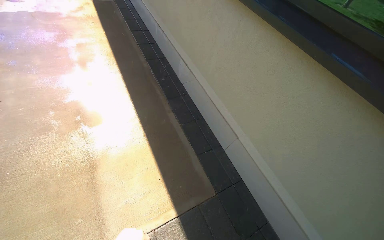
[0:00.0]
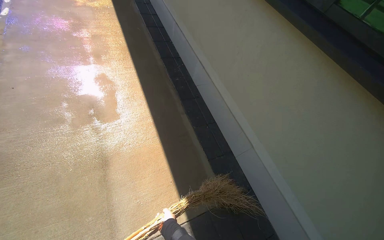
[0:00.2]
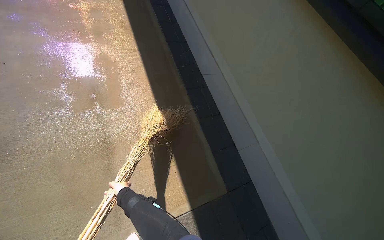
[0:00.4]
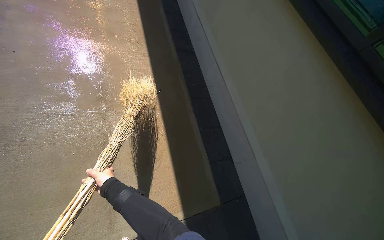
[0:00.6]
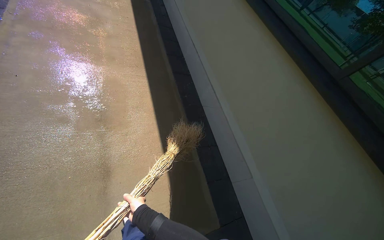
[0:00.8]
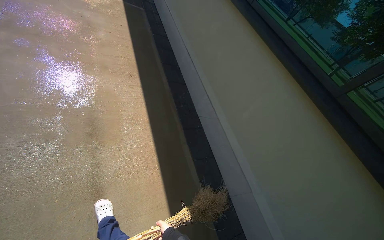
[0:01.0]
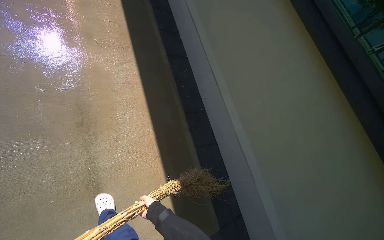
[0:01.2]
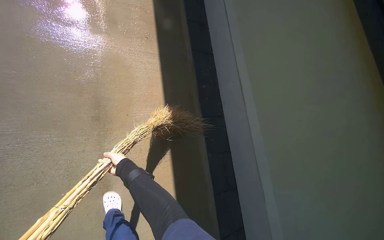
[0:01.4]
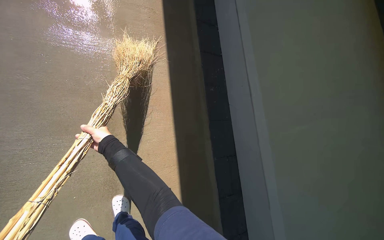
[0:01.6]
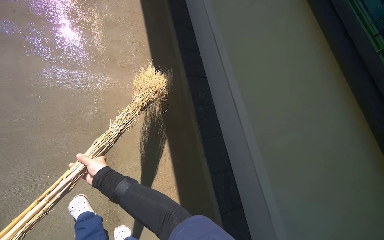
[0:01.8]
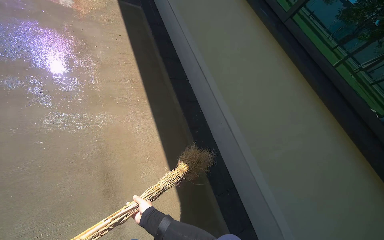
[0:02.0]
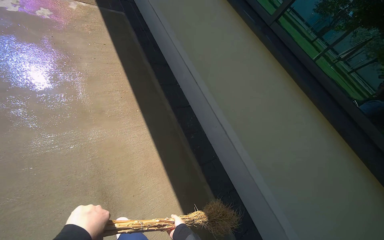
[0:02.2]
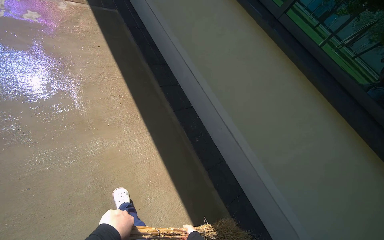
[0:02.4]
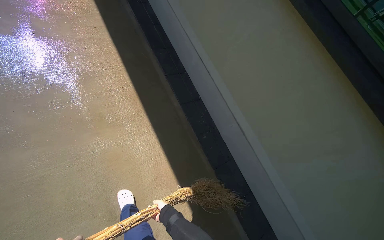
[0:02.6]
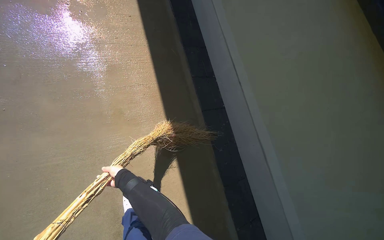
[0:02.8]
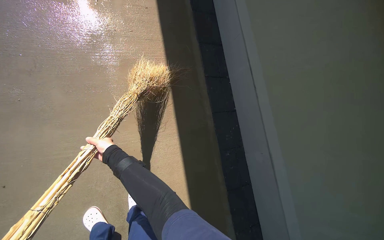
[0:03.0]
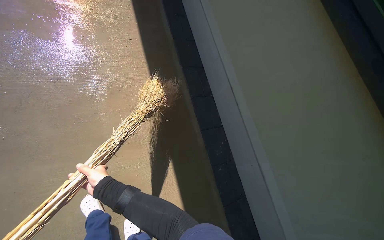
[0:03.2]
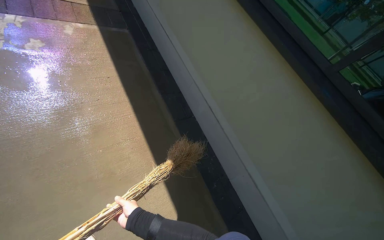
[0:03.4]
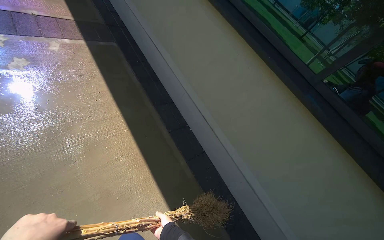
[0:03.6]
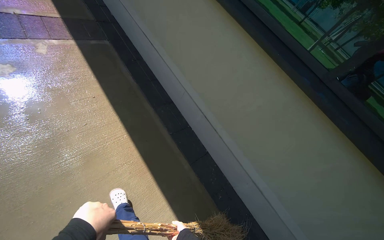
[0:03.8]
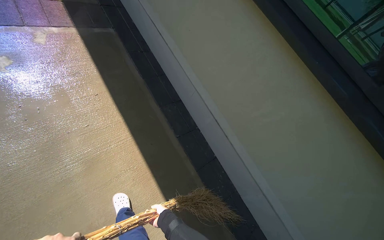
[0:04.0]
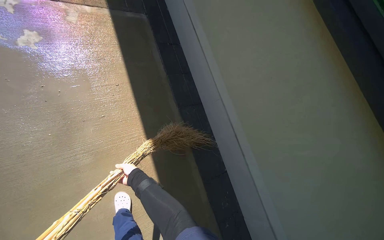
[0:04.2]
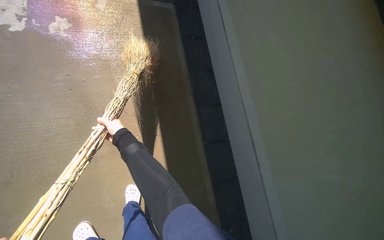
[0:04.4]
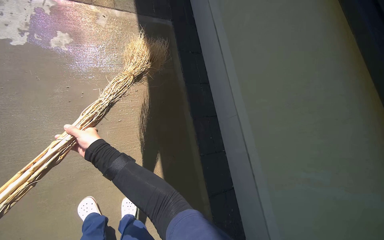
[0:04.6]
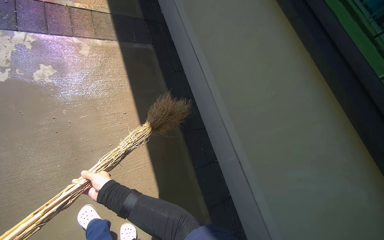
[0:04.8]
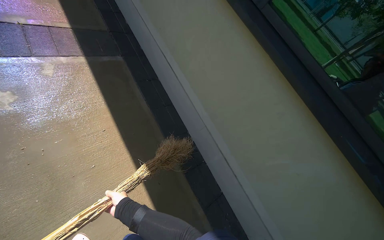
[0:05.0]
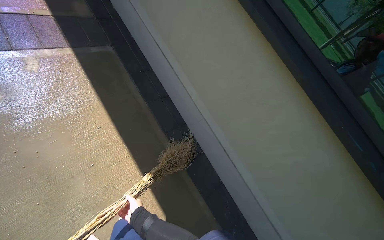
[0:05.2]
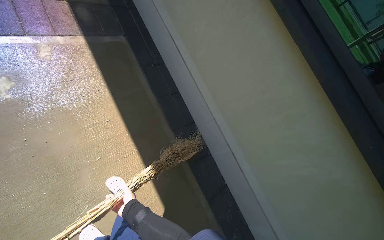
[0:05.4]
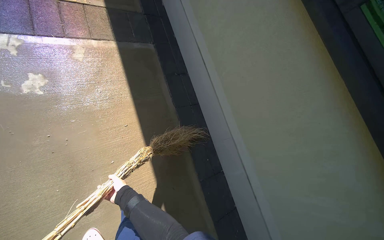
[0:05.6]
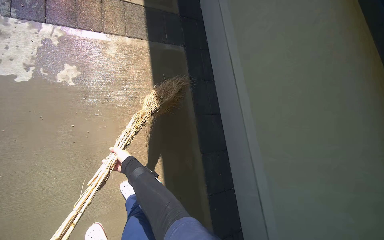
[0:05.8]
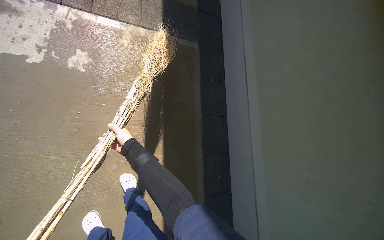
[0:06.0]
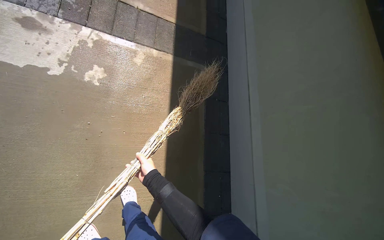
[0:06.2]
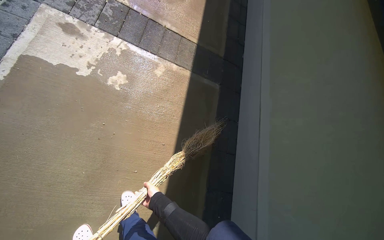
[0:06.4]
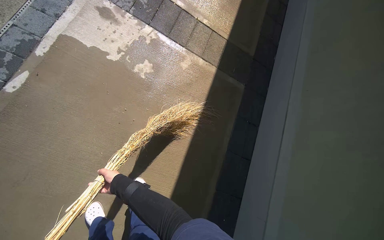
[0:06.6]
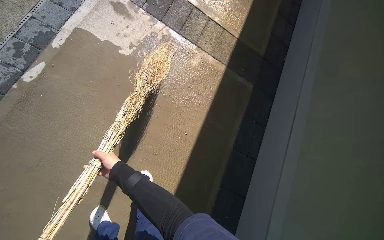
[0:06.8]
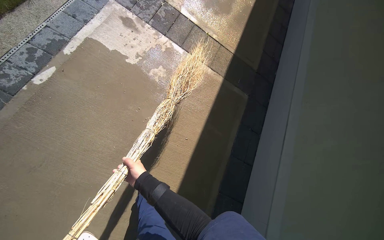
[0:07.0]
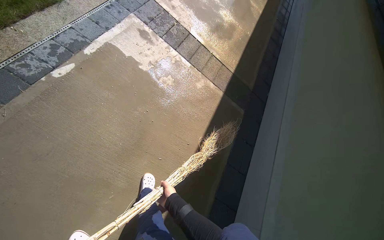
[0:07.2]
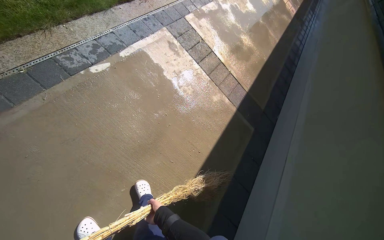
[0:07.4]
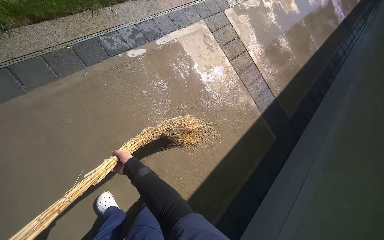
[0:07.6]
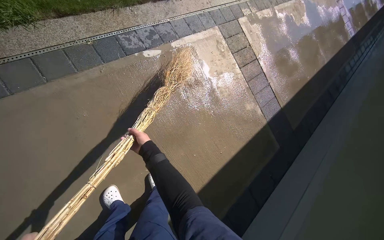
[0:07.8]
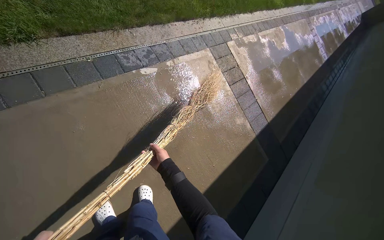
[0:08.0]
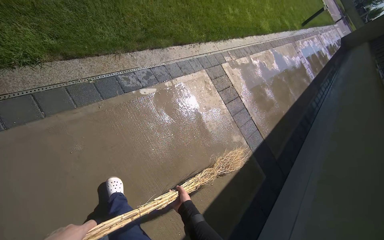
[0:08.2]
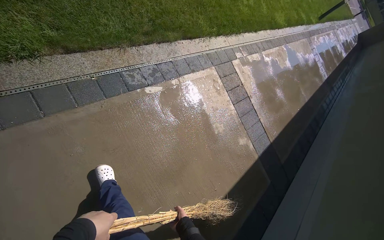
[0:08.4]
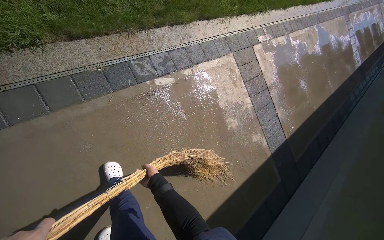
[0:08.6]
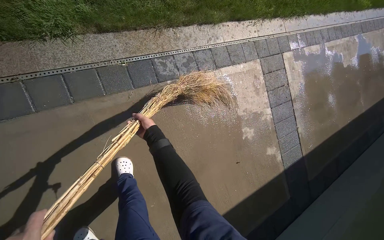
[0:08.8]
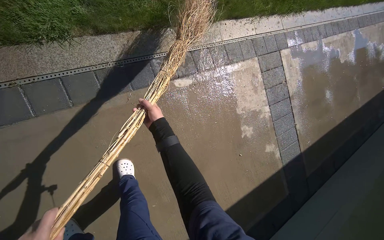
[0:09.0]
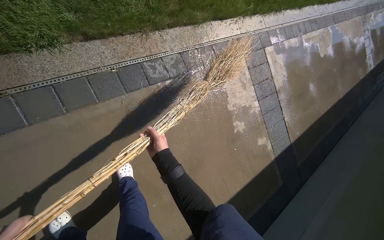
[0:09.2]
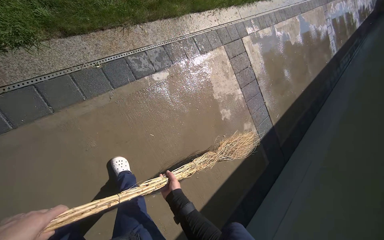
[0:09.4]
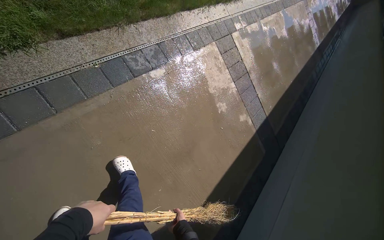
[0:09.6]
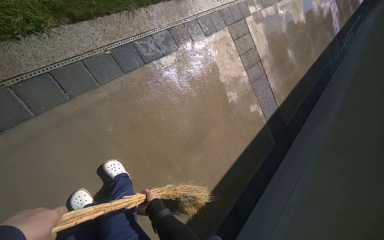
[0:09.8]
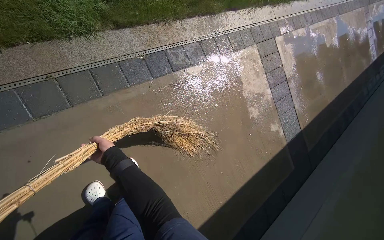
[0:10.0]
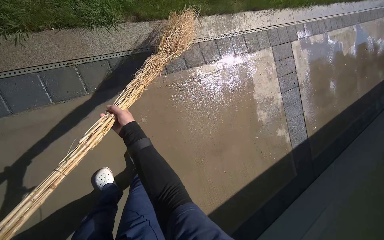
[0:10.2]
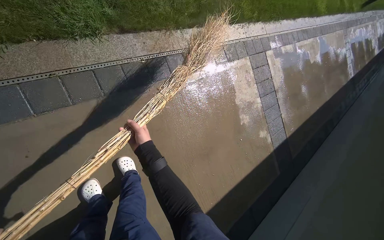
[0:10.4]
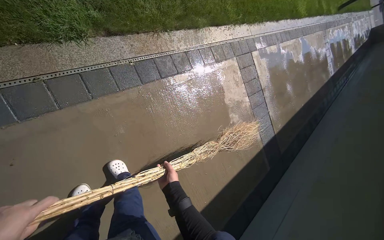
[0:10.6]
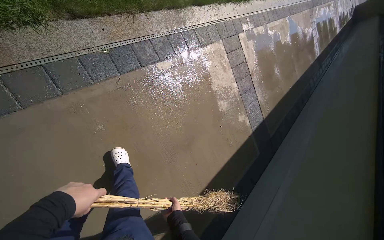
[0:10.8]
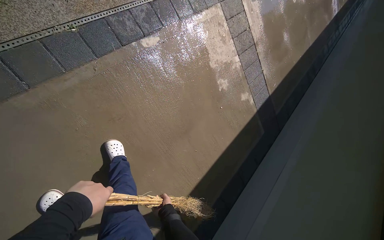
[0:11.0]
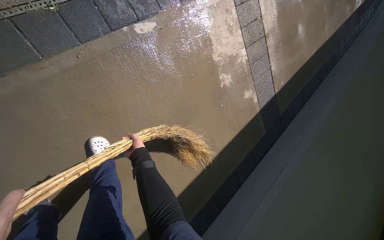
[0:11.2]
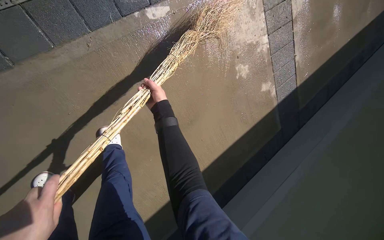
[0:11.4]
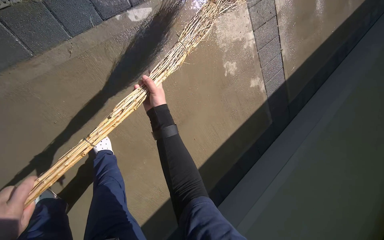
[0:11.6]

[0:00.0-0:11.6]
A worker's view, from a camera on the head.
Job: sweeping floor.
The whole recording: Sweeping concrete ground. The worker sweeps the wet concrete ground with a broom.
0:00.0 to 0:01.4: The wearer moves some 90 cm. The wearer looks roughly 15 degrees further downward.
0:01.4 to 0:02.8: The camera is carried approximately 80 cm.
0:02.8 to 0:04.4: The wearer moves some 70 cm.
0:04.4 to 0:05.8: The camera is carried some 50 cm.
0:05.8 to 0:07.2: The head travels some 40 cm. The view tilts roughly 20 degrees upward. The scene turns approximately 35 degrees clockwise in the picture.
0:07.2 to 0:08.8: The wearer moves about 60 cm. The scene turns approximately 35 degrees clockwise in the picture.
0:10.2 to 0:11.6: The wearer moves approximately 50 cm. The view tips downward by roughly 20 degrees.

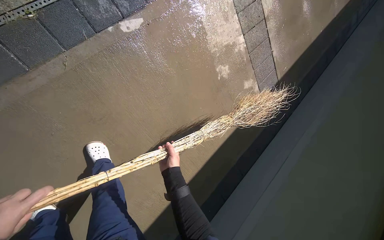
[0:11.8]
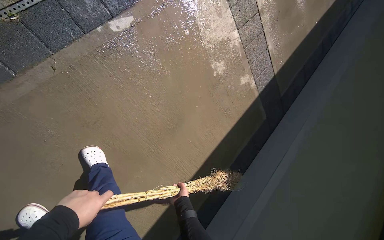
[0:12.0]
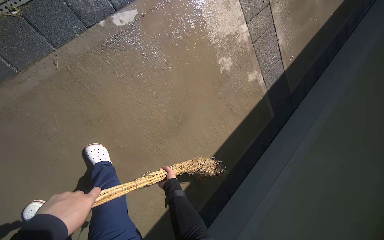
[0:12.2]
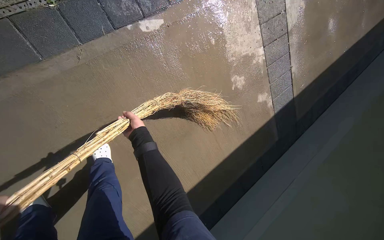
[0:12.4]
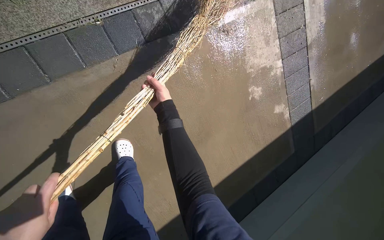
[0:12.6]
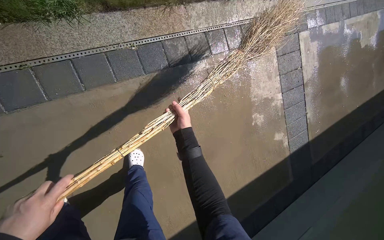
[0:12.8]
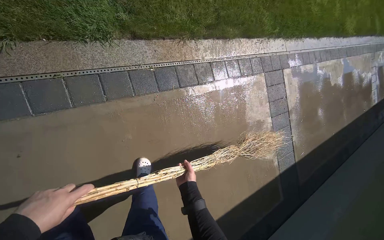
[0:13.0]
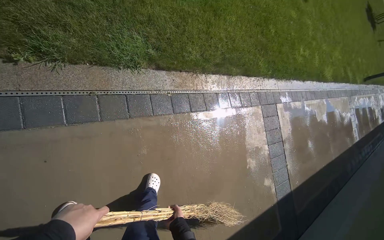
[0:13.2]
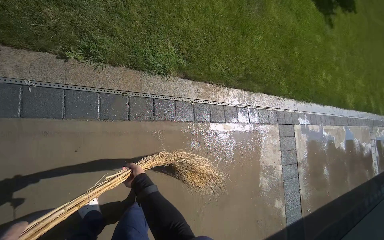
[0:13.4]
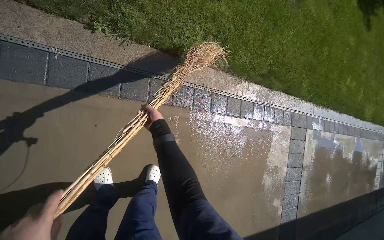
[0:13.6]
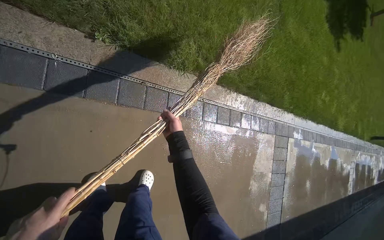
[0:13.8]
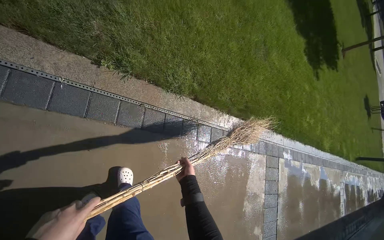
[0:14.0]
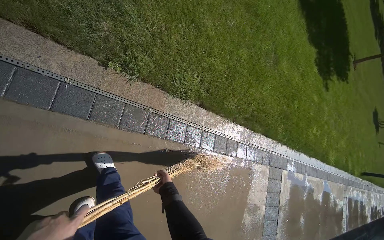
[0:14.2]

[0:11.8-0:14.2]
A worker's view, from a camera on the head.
Job: sweeping floor.
The whole recording: Sweeping concrete ground. The worker sweeps the wet concrete ground with a broom.
0:11.8 to 0:13.0: The view tilts approximately 20 degrees upward.
0:13.0 to 0:14.2: The camera travels about 50 cm. The view tips upward by approximately 20 degrees.

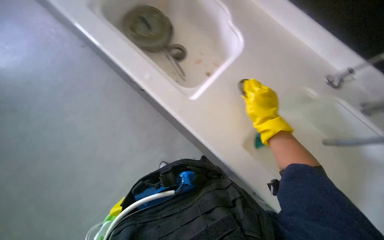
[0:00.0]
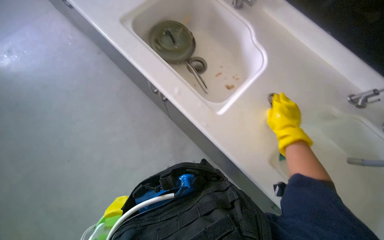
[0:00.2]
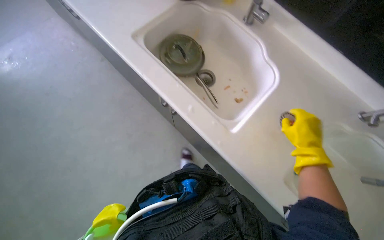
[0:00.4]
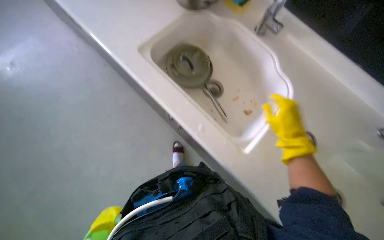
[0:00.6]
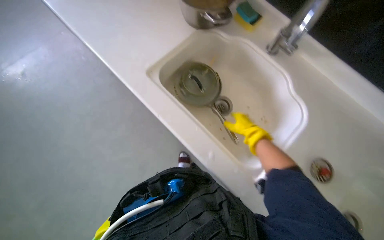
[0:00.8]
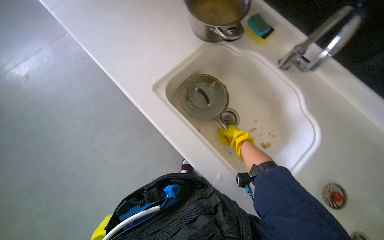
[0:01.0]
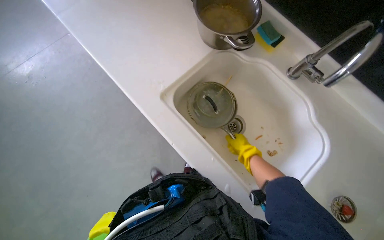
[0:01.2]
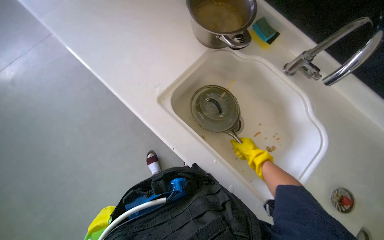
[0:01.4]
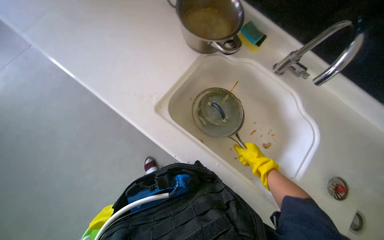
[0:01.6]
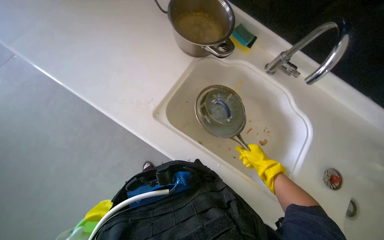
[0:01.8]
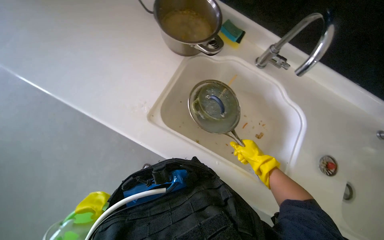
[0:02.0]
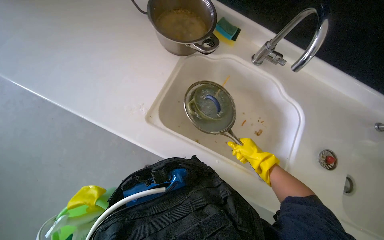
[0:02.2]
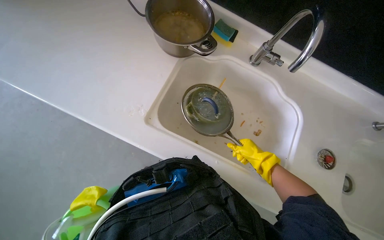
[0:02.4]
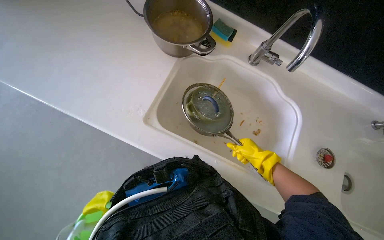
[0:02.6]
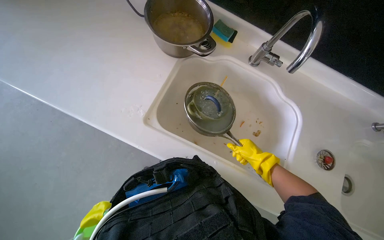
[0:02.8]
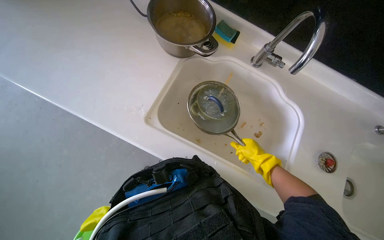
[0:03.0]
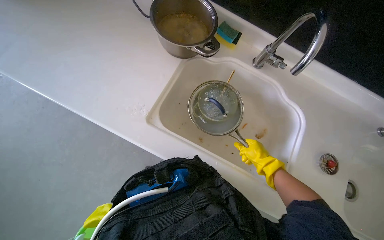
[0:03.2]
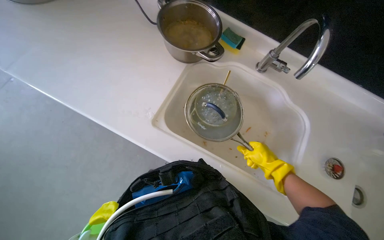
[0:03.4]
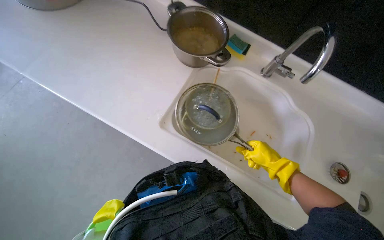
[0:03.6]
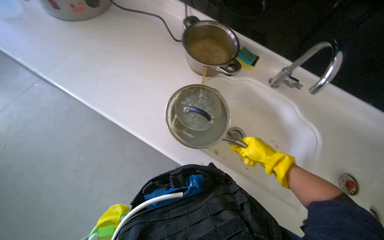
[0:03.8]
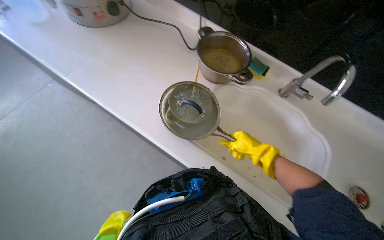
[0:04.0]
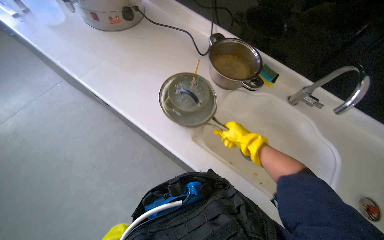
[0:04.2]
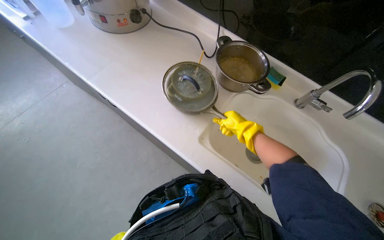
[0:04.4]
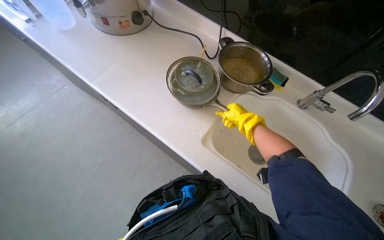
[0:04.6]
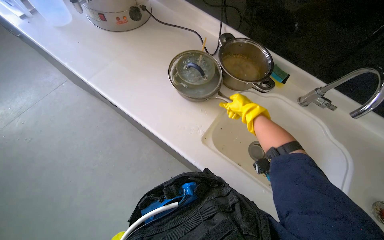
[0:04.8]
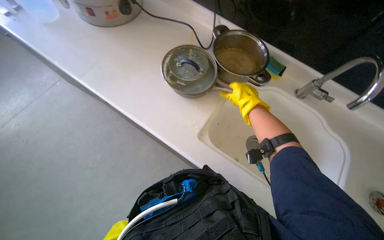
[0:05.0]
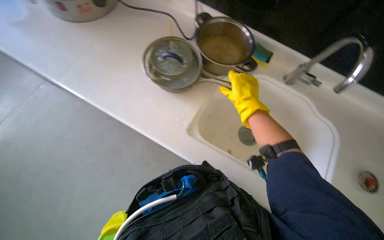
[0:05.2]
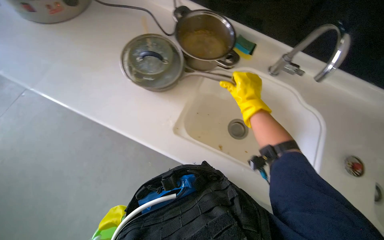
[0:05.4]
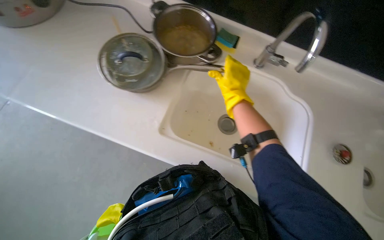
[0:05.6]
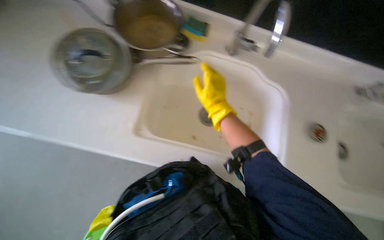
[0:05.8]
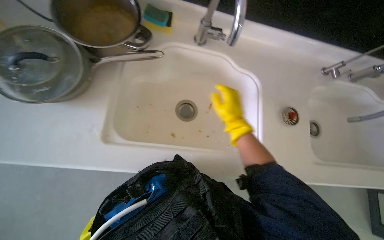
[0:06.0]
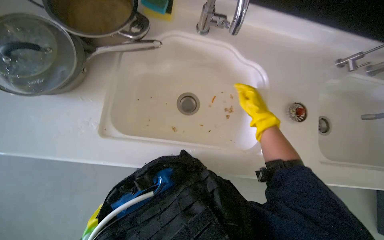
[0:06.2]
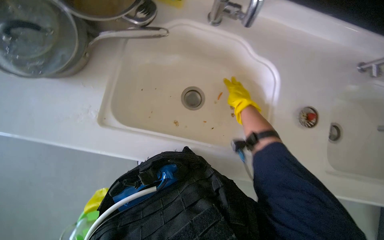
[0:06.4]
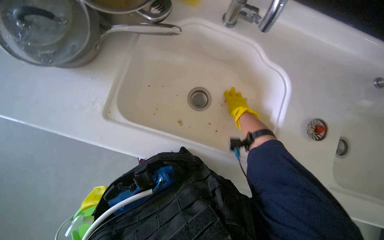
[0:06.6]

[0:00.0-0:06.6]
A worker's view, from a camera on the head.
Job: cleaning kitchen.
The whole recording: Removing food scraps from sink. The worker removes the sink strainer and picks up food scraps from the sink basin.
0:00.0 to 0:01.6: The camera pitches upward, by some 20 degrees.
0:03.2 to 0:05.0: The right hand is displaced up the picture and to the left by about 30 cm.
0:05.0 to 0:06.6: The view tilts roughly 15 degrees downward. The right hand goes about 20 cm farther from the camera.
